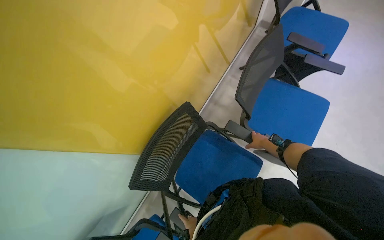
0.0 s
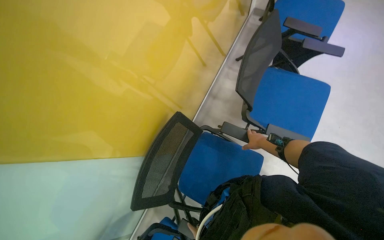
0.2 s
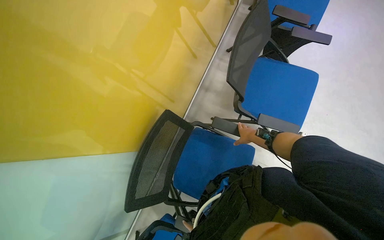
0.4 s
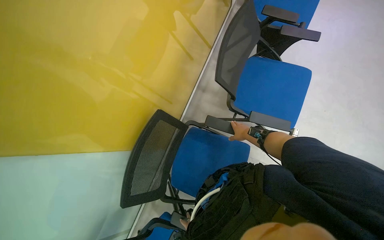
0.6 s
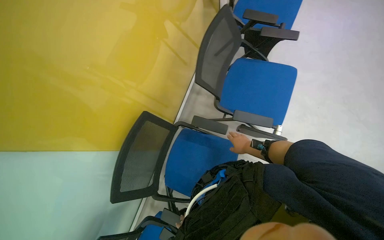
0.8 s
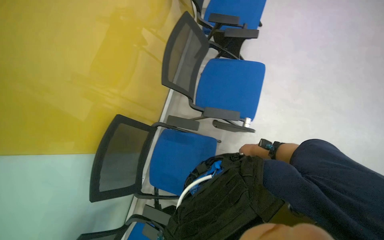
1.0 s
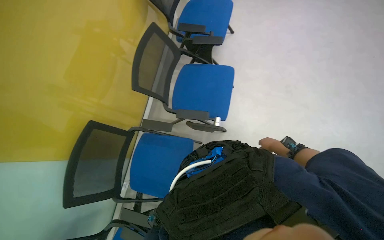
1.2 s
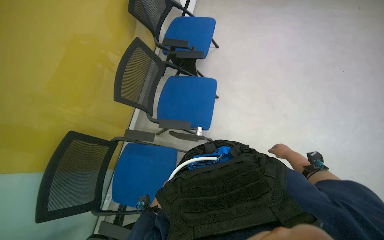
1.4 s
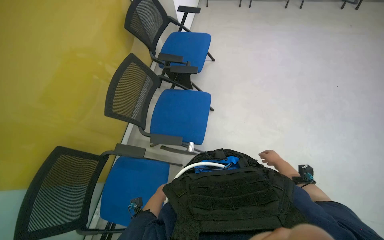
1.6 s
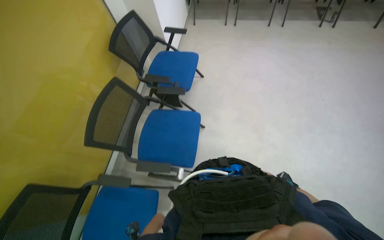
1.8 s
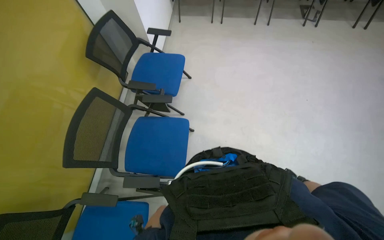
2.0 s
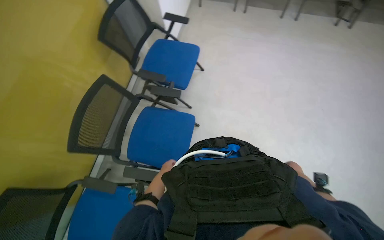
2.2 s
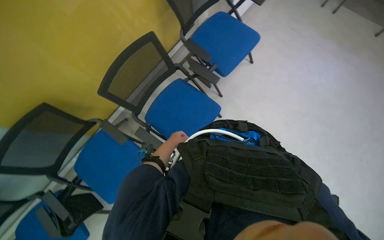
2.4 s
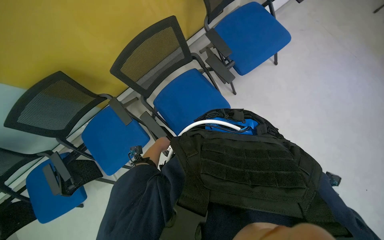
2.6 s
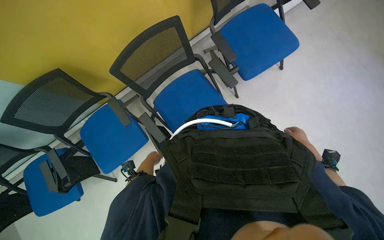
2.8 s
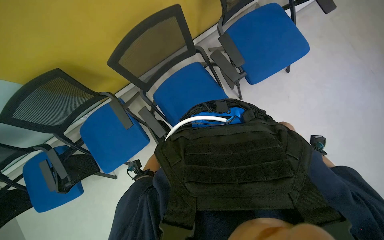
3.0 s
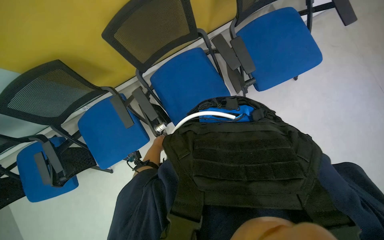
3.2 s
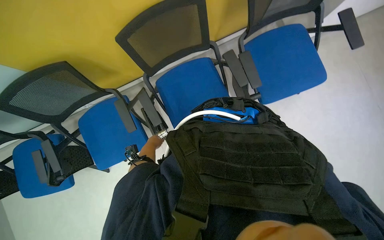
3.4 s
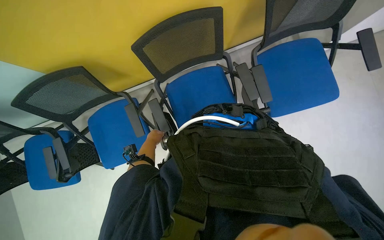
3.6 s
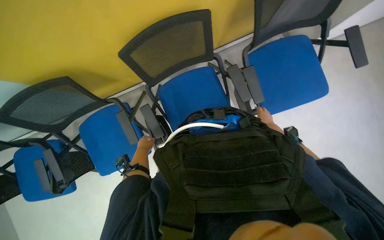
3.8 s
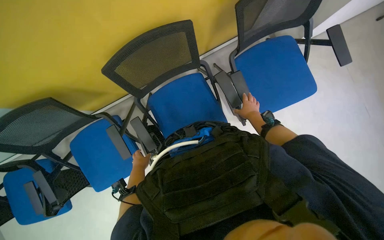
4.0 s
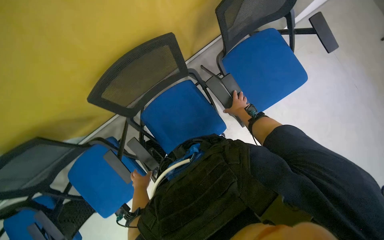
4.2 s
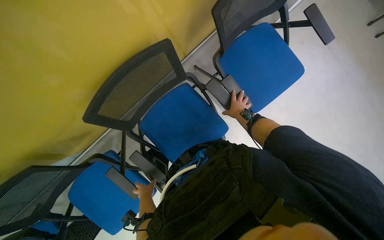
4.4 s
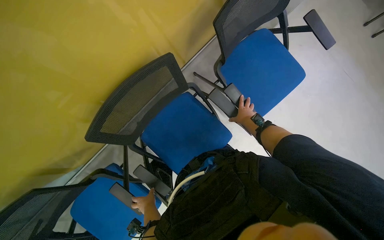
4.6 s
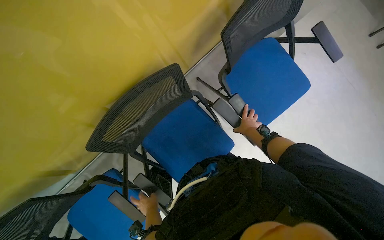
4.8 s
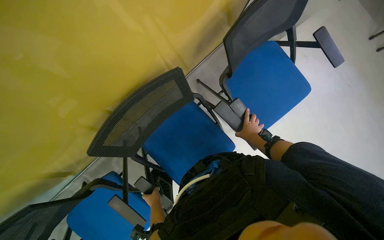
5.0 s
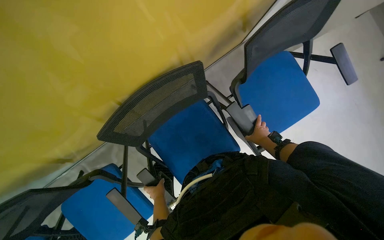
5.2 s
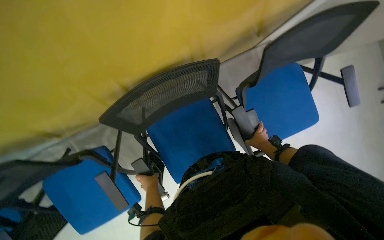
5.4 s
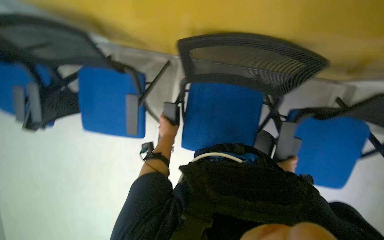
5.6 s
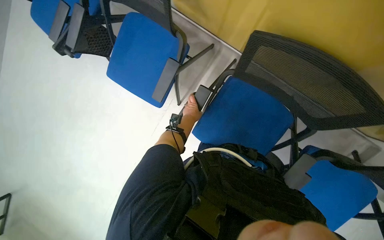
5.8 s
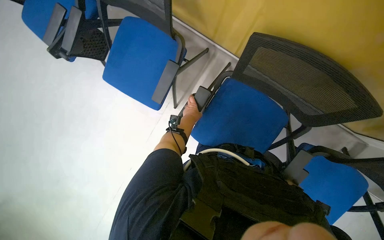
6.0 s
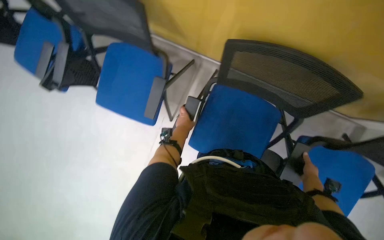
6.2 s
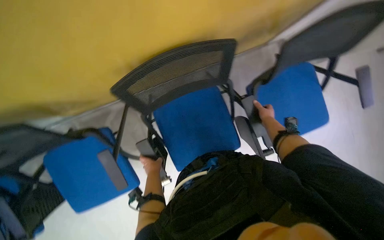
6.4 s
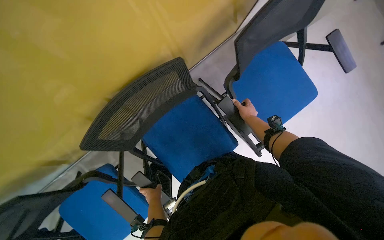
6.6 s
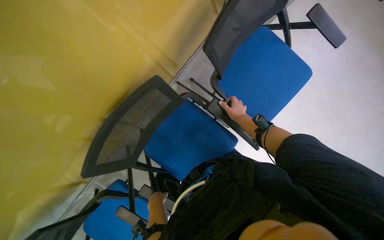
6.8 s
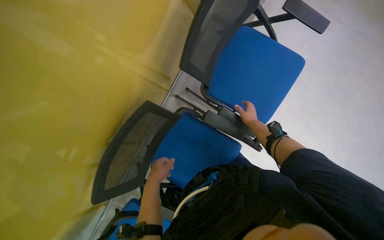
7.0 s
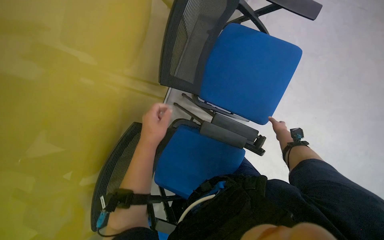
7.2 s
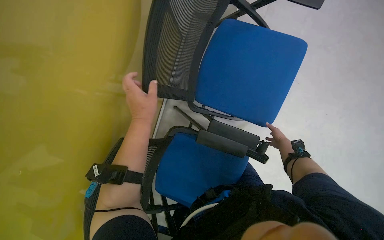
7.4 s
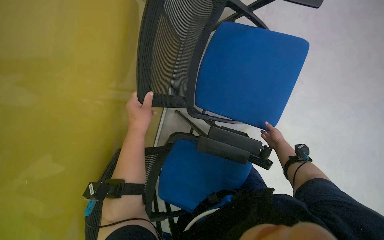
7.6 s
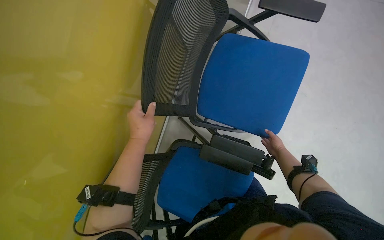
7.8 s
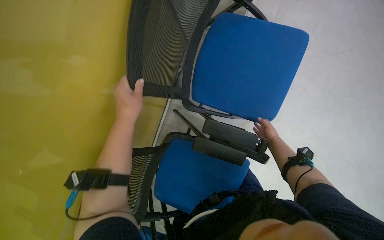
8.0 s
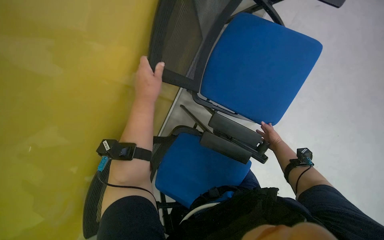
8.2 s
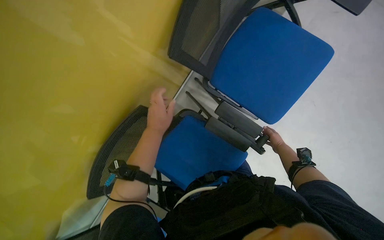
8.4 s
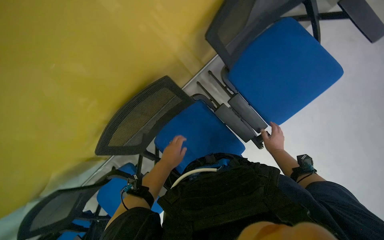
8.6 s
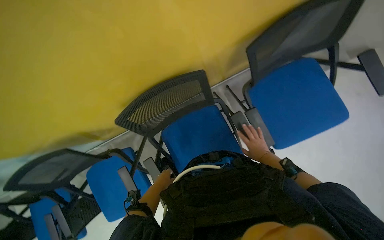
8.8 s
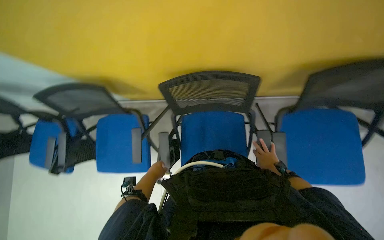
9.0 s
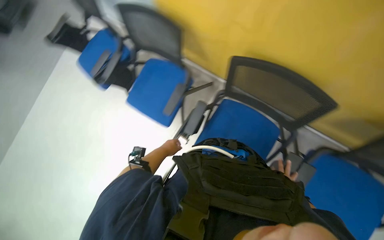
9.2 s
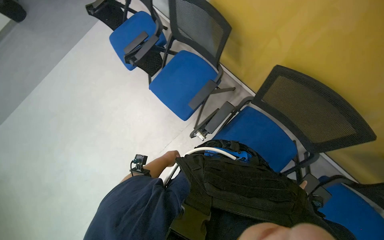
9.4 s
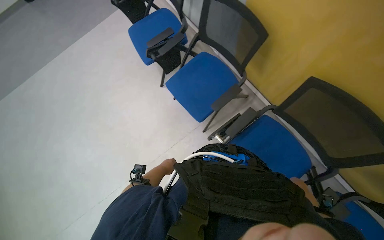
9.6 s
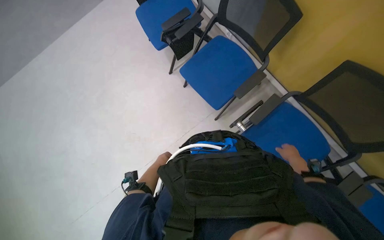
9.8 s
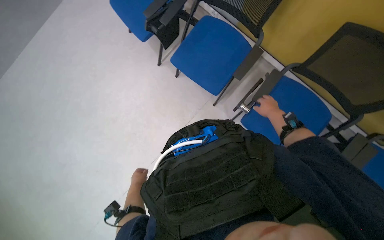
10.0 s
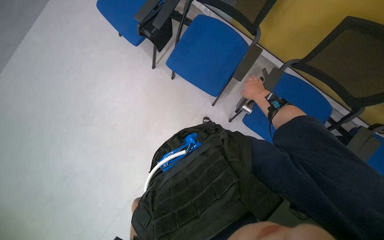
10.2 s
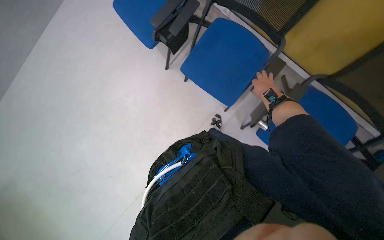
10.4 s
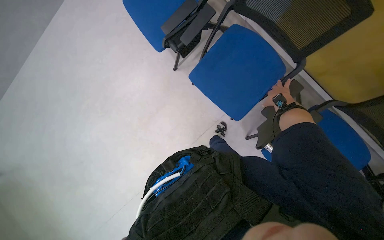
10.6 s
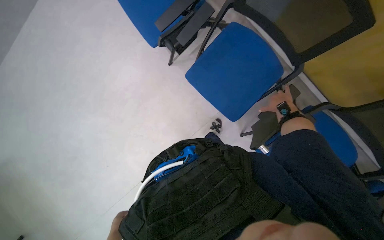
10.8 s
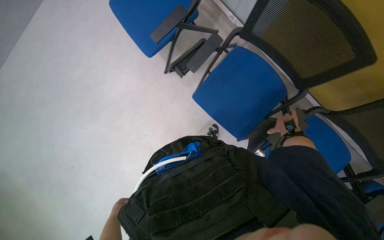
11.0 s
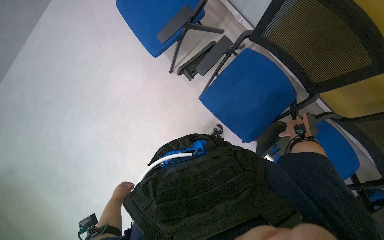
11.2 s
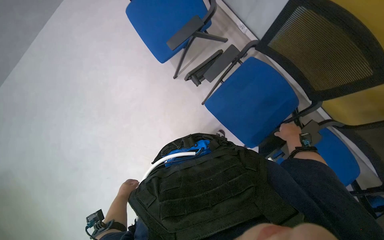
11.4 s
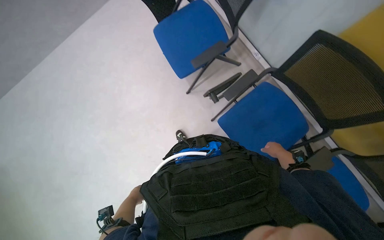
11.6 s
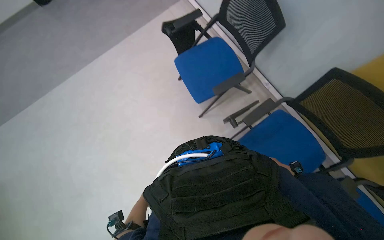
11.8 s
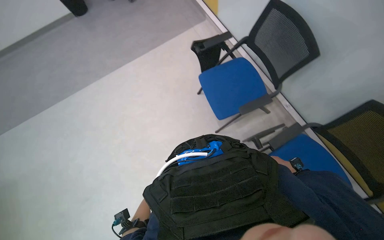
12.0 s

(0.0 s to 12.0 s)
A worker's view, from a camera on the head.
Job: organizing items.
The whole recording: Arranging blue chairs. The worker arranges blue chairs in the room.
0.0 s - 1.6 s: The wearer moves to the right, roughly 70 cm.
1.6 s - 3.0 s: The head travels about 50 cm. The head rotates roughly 45 degrees to the left. The wearer looks approximately 15 degrees further downward.
4.4 s - 6.0 s: The scene rotates clockwise by roughly 75 degrees.
6.0 s - 7.6 s: The camera travels some 60 cm. The scene turns about 105 degrees counterclockwise in the picture.
7.6 s - 9.0 s: The scene rotates clockwise by roughly 45 degrees.
9.0 s - 10.4 s: The head travels some 40 cm. The head turns to the left by some 45 degrees. The view tilts roughly 20 degrees downward.
10.4 s - 12.0 s: The head rotates some 30 degrees to the left. The camera pitches upward, by approximately 20 degrees.

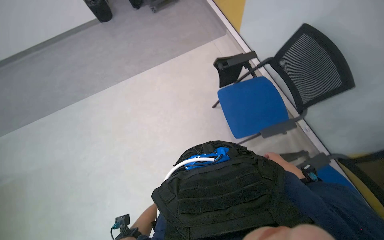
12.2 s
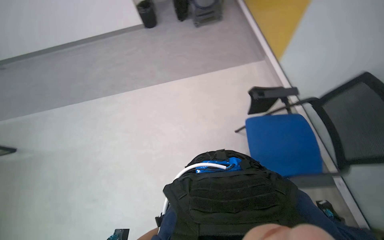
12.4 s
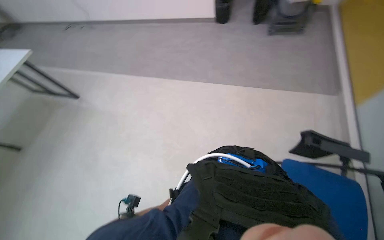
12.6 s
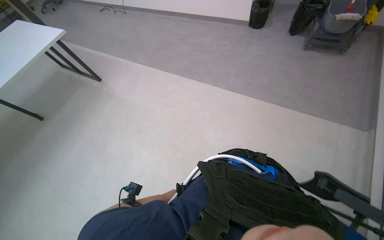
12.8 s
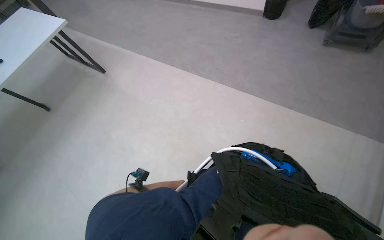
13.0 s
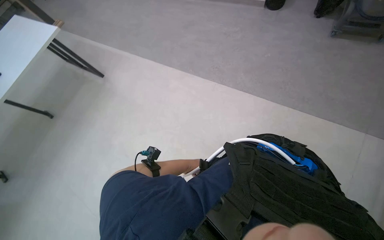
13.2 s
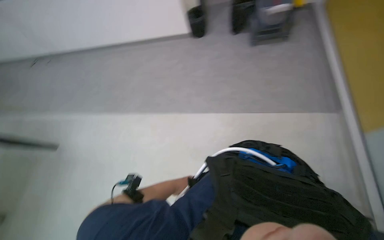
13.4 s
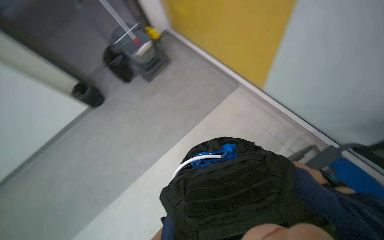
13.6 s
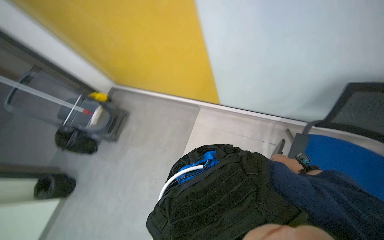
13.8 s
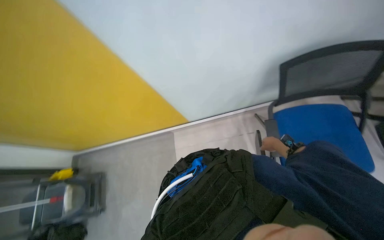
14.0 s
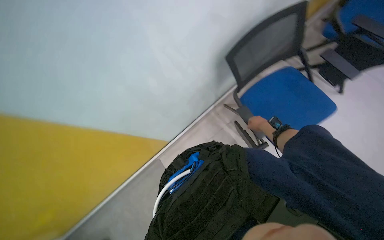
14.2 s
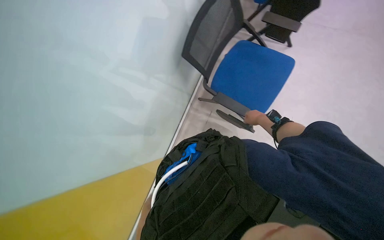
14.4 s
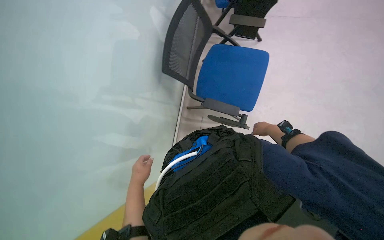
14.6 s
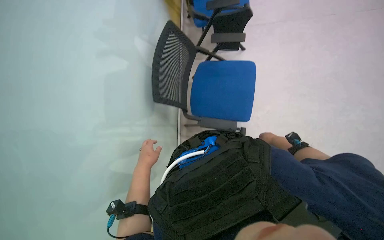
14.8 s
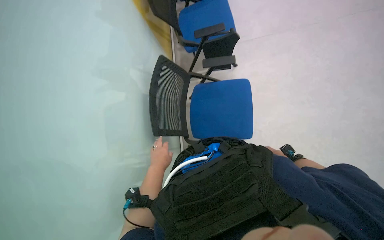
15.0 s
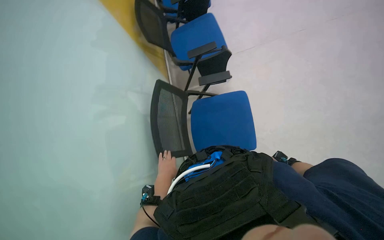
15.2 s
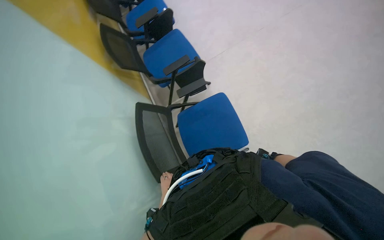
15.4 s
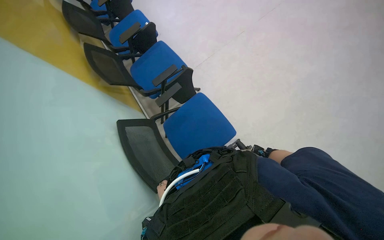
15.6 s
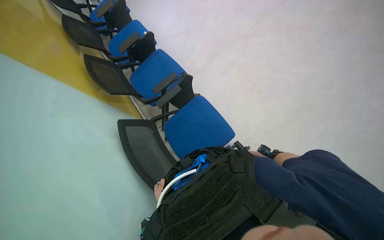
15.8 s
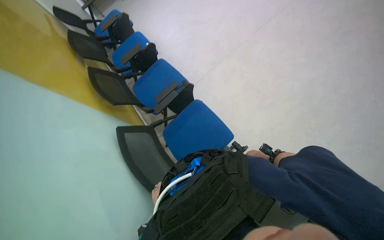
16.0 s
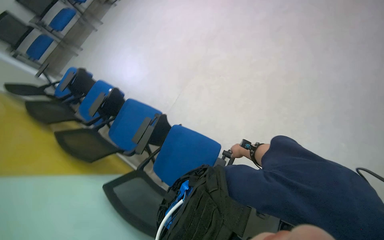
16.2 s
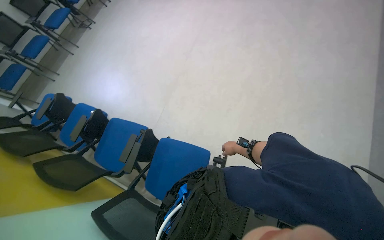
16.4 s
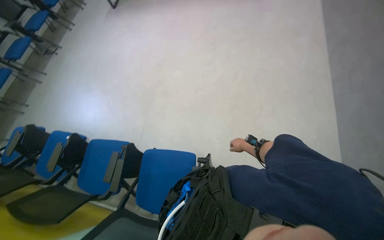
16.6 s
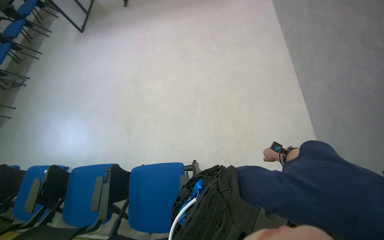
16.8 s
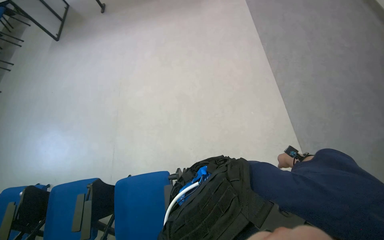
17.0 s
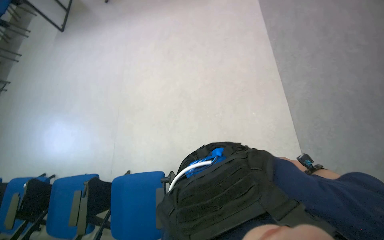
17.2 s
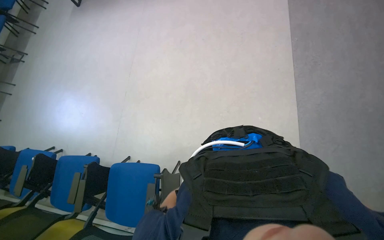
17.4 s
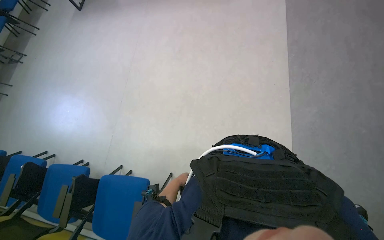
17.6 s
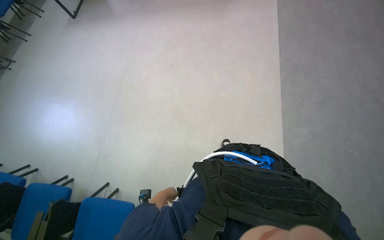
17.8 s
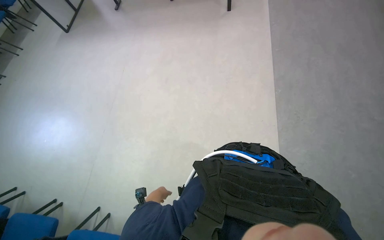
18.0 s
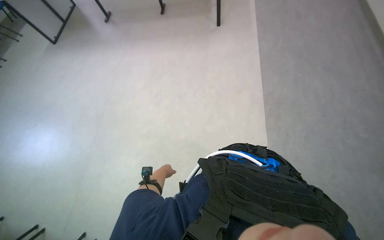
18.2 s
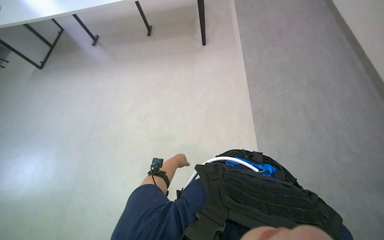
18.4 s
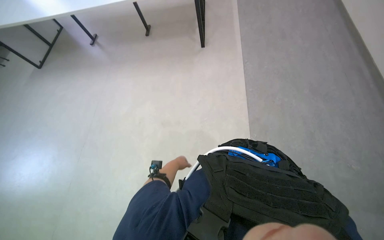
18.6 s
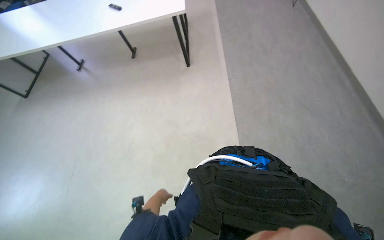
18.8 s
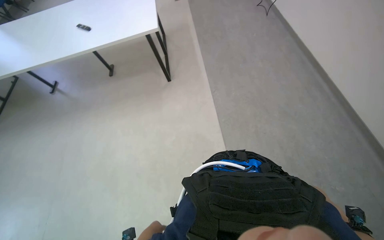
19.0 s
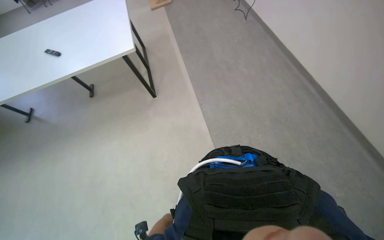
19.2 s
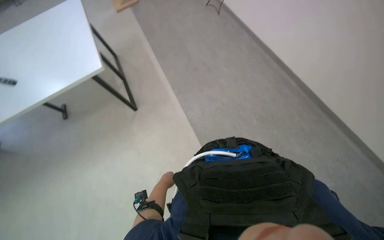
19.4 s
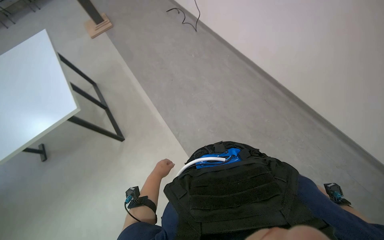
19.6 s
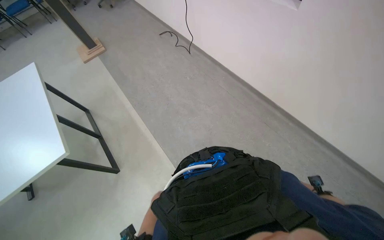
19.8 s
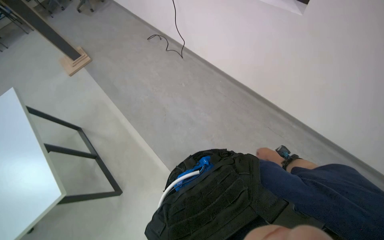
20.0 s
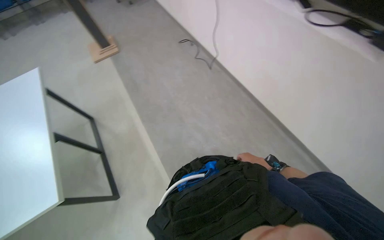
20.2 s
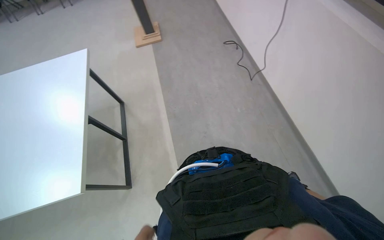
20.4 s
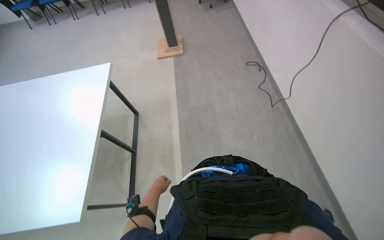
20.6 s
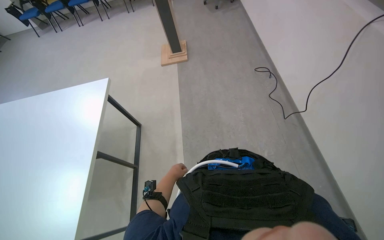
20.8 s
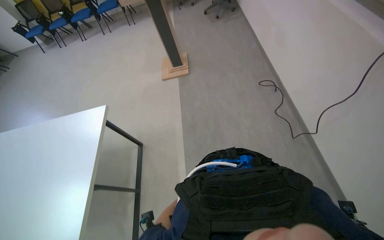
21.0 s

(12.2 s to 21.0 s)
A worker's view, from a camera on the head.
Job: organizing items.
The whole recording: Arranging blue chairs. The worker arranges blue chairs in the room.
12.2 s - 13.6 s: The camera is carried some 50 cm. The head turns to the left by some 20 degrees.
13.6 s - 15.2 s: The head rotates roughly 140 degrees to the right. The view tilts approximately 60 degrees upward.
15.2 s - 16.6 s: The head rotates about 65 degrees to the right. The view tips upward by approximately 25 degrees.
16.6 s - 18.0 s: The wearer moves approximately 70 cm.
18.0 s - 19.6 s: The camera travels some 1 m. The wearer's head swings some 40 degrees to the right. The wearer looks about 20 degrees further upward.
19.6 s - 21.0 s: The wearer moves about 1.5 m. The wearer's head swings about 30 degrees to the left.
